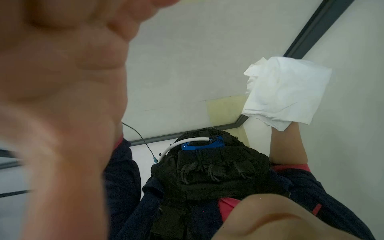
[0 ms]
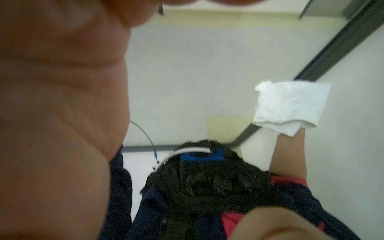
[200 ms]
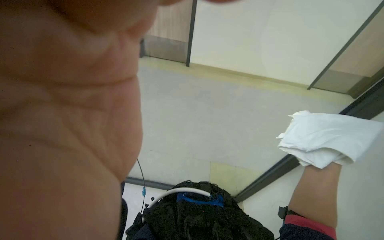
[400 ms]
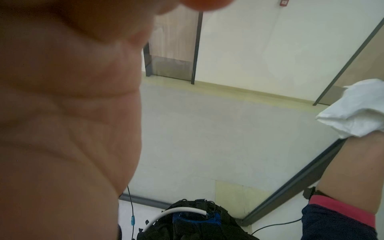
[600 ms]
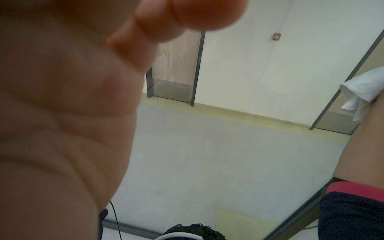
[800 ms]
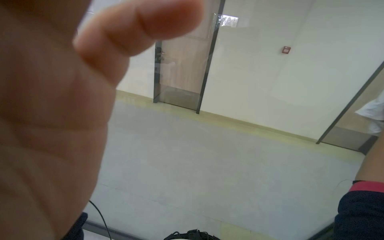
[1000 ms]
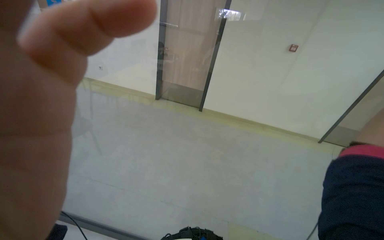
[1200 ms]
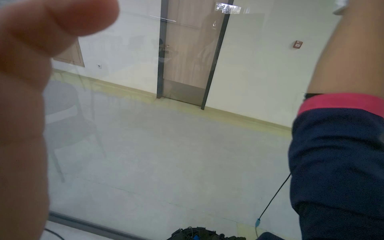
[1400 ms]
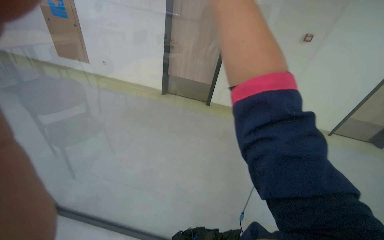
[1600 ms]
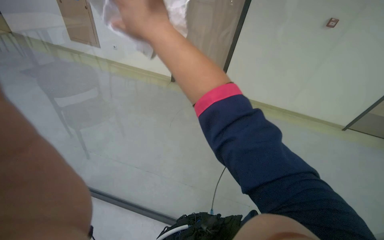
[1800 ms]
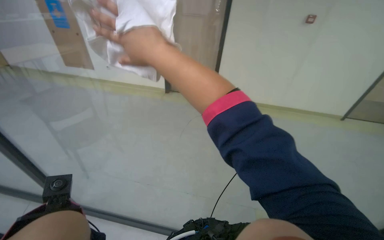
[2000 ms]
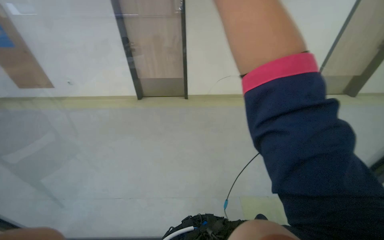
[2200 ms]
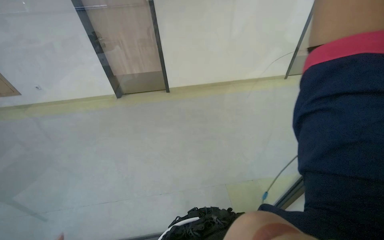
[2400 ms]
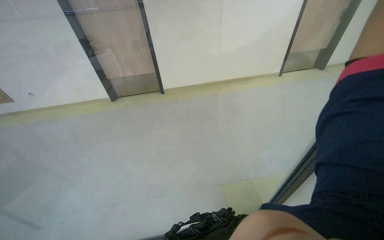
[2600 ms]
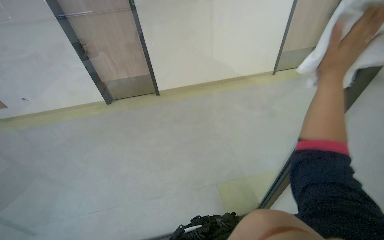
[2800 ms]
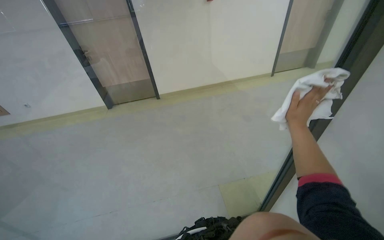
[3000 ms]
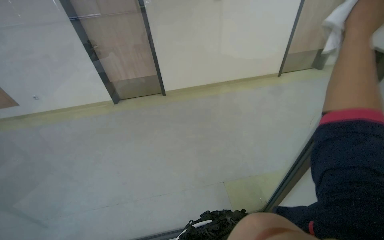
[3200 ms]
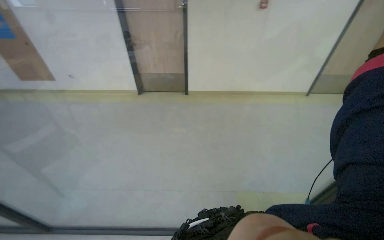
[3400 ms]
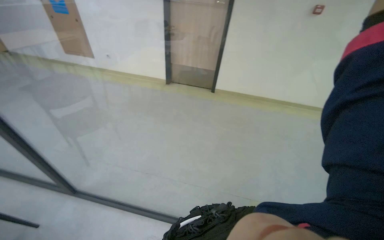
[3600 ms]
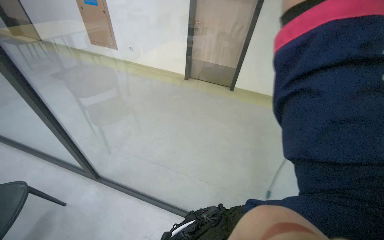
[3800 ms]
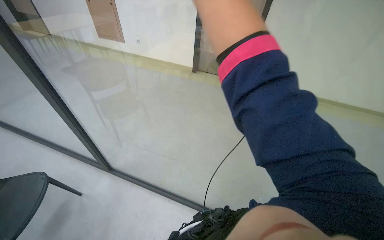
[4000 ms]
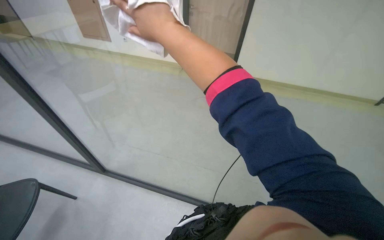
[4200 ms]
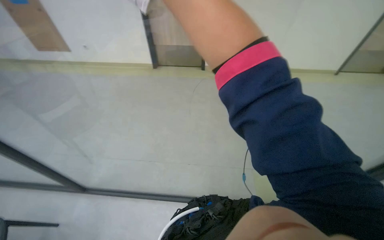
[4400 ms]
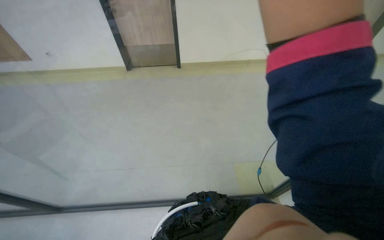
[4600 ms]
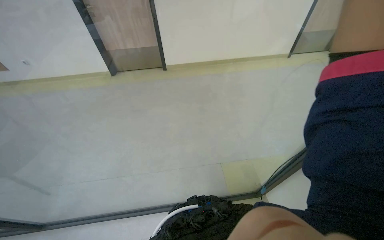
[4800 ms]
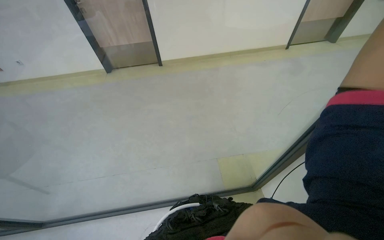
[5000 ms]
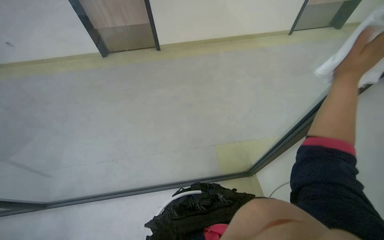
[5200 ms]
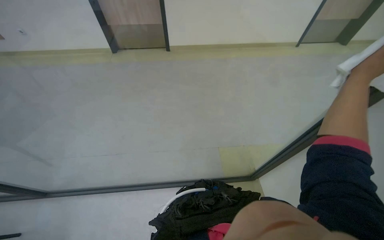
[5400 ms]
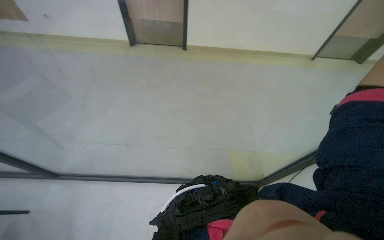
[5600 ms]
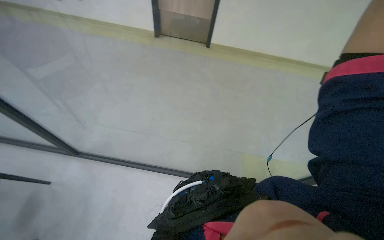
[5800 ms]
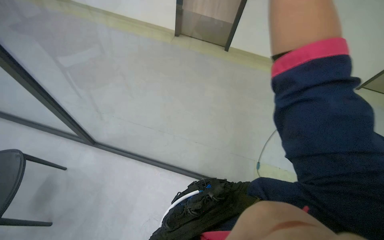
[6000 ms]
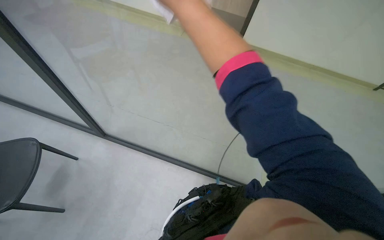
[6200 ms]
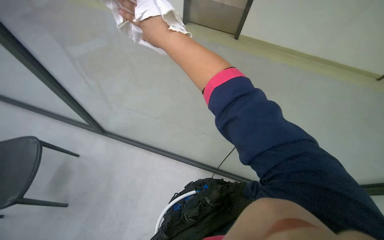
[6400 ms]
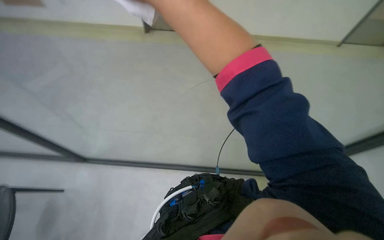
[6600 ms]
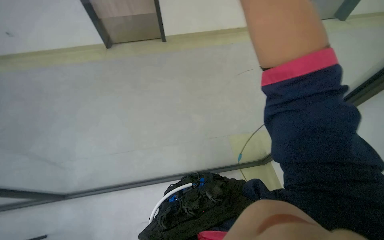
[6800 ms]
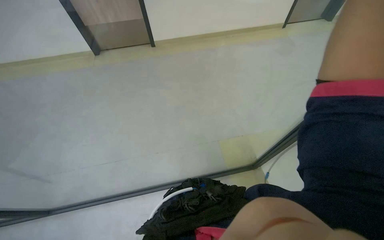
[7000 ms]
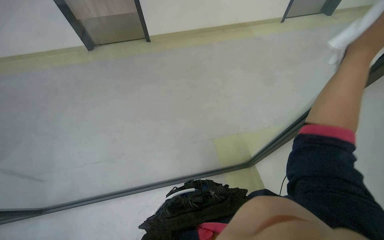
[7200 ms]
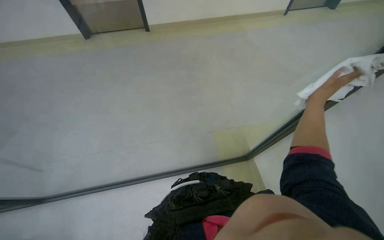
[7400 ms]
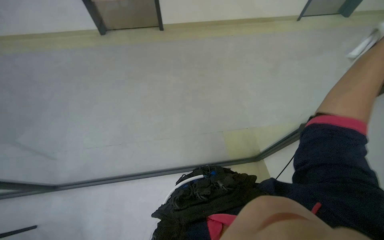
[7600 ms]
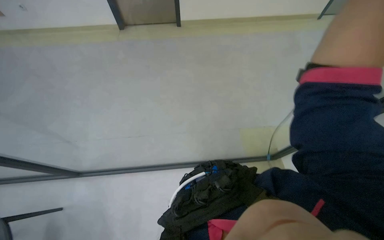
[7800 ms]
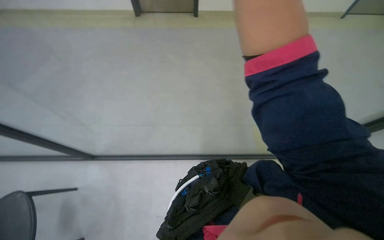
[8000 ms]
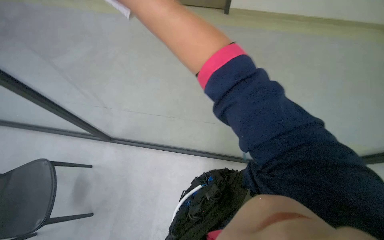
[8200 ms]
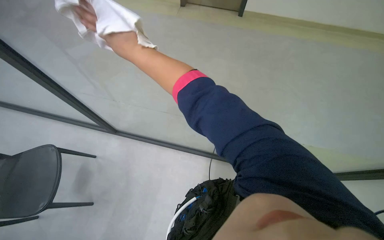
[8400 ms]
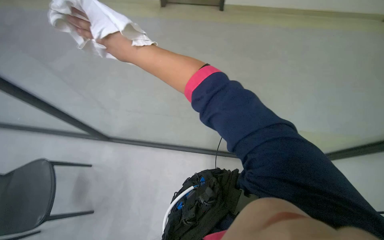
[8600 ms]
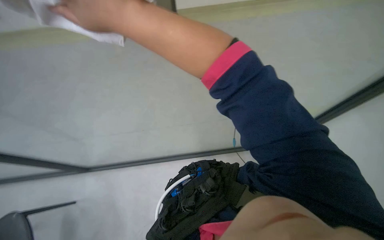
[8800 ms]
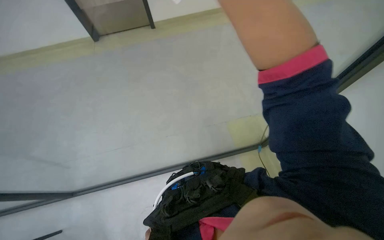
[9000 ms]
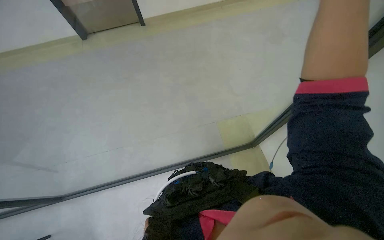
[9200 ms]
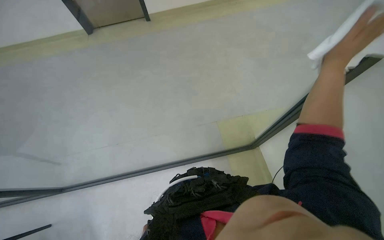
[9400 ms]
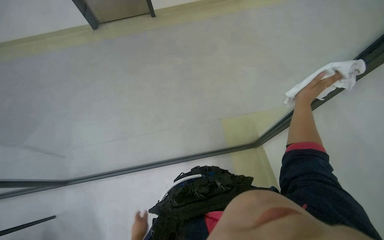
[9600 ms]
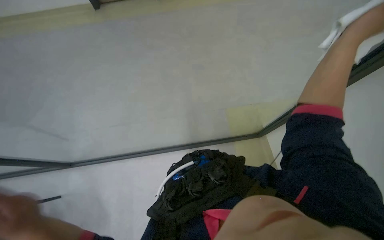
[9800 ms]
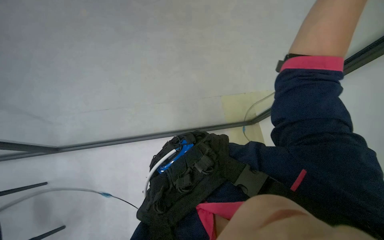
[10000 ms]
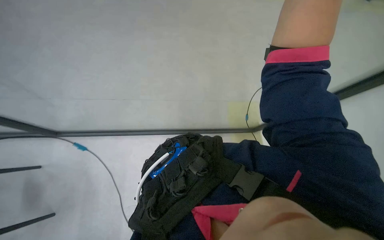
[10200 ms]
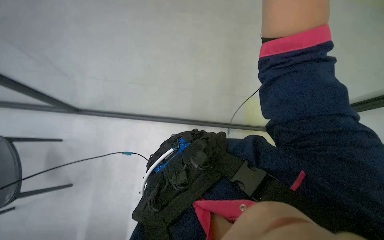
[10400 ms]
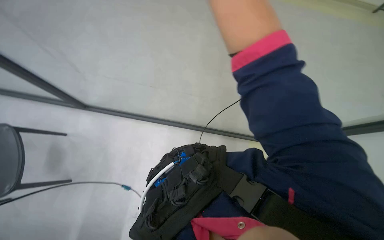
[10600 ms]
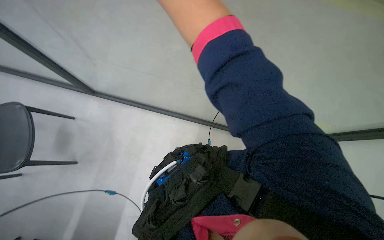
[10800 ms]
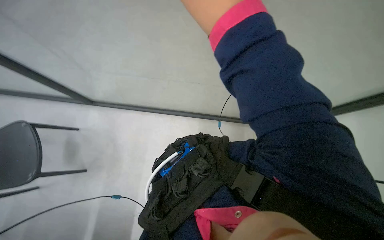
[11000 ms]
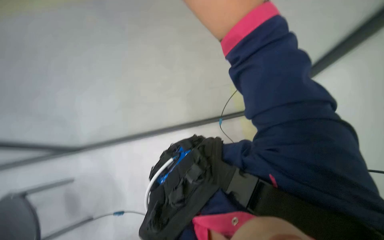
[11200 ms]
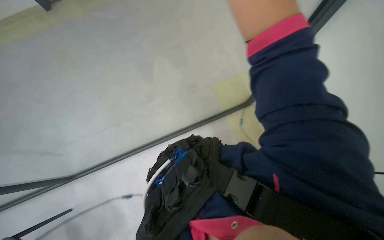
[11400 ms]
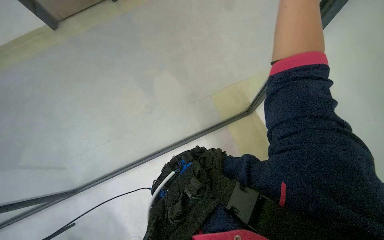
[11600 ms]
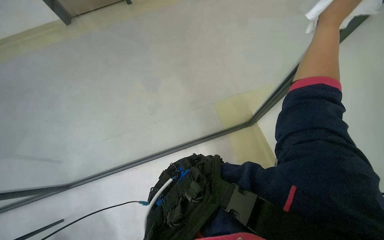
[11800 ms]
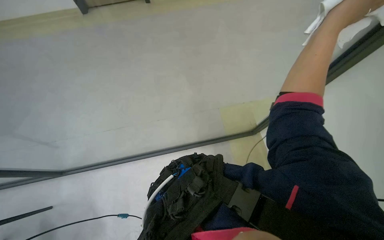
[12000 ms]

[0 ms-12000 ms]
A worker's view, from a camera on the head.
Job: wiping surfaces.
The whole recording: Cleaning glass partition. The worker prepares the cloth, moves chairs, and wipes the glass partition.
0 ms to 1600 ms: The view tips upward by roughly 35 degrees.
1600 ms to 3000 ms: The wearer looks some 30 degrees further to the right.
9000 ms to 10400 ms: The wearer looks about 30 degrees further downward.

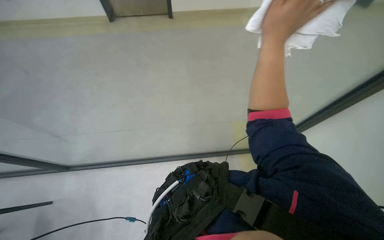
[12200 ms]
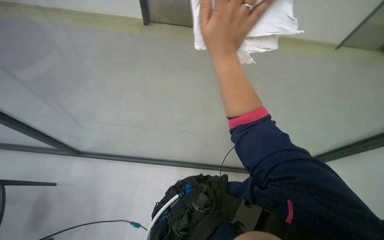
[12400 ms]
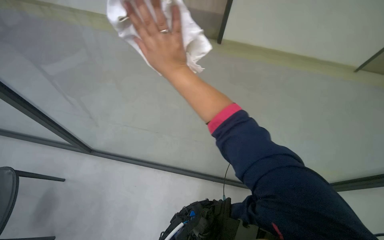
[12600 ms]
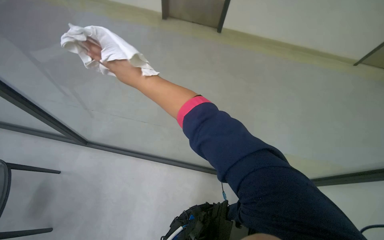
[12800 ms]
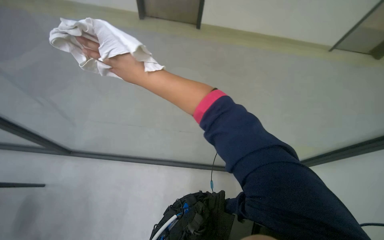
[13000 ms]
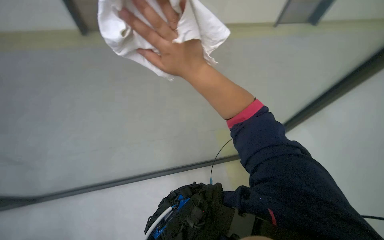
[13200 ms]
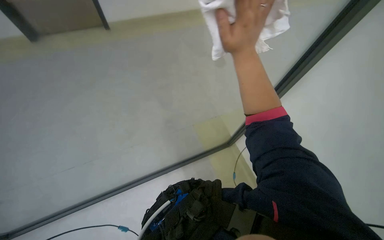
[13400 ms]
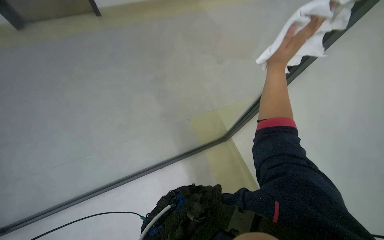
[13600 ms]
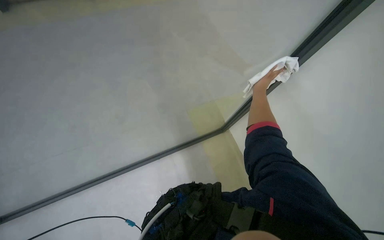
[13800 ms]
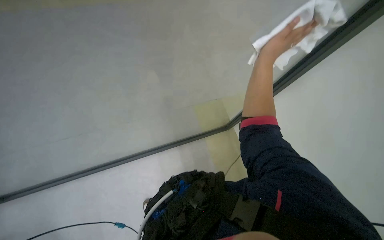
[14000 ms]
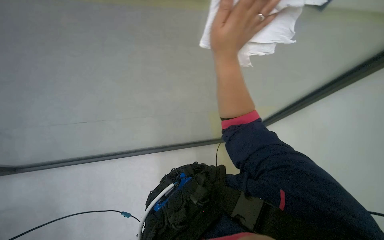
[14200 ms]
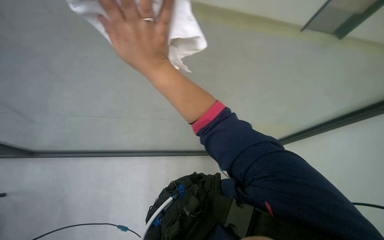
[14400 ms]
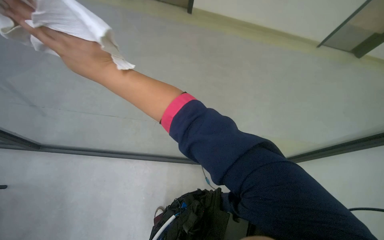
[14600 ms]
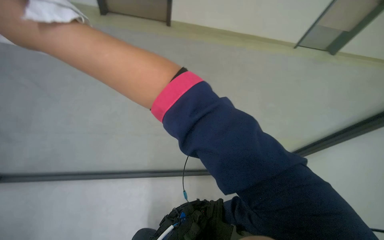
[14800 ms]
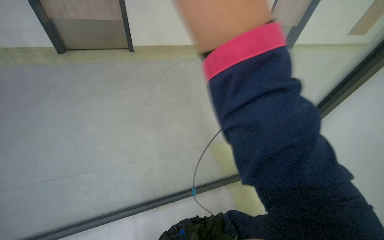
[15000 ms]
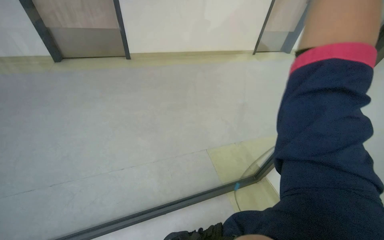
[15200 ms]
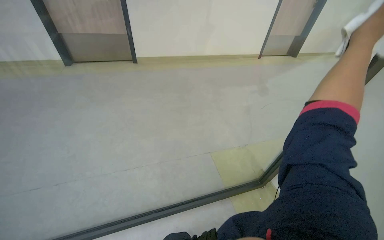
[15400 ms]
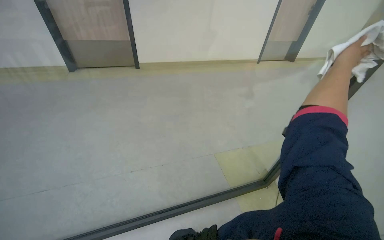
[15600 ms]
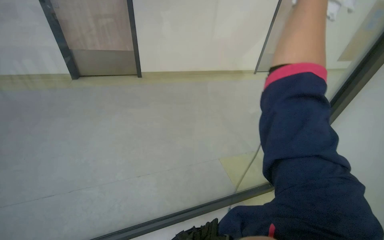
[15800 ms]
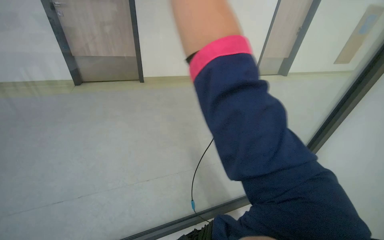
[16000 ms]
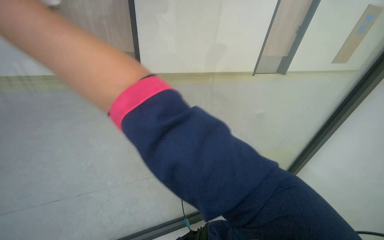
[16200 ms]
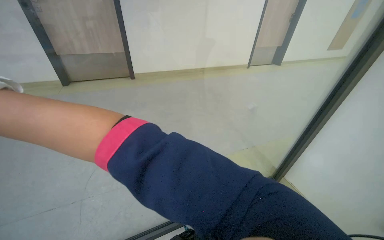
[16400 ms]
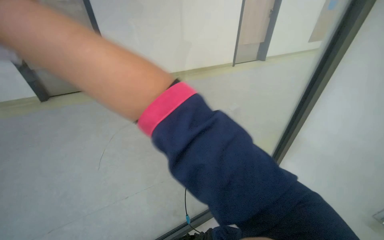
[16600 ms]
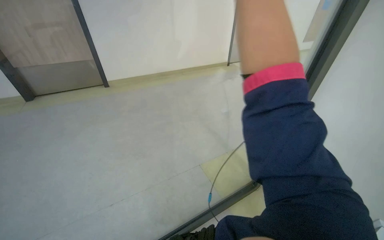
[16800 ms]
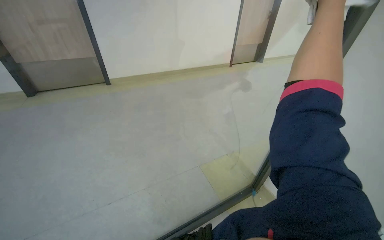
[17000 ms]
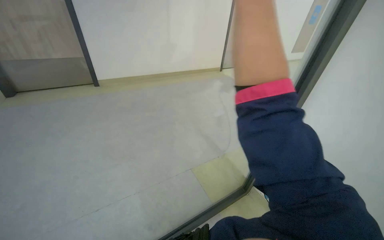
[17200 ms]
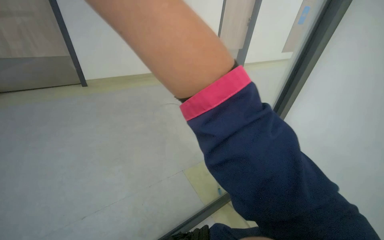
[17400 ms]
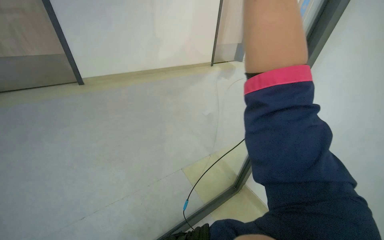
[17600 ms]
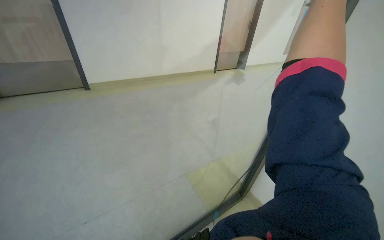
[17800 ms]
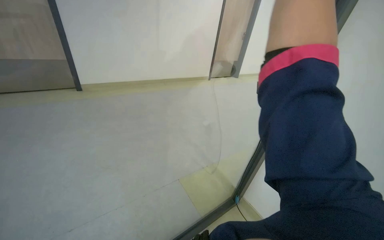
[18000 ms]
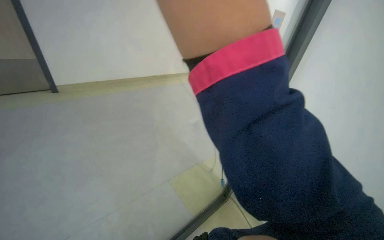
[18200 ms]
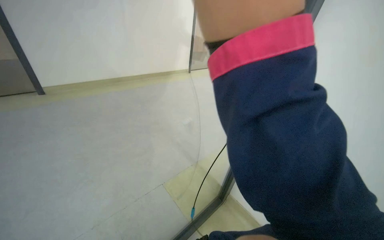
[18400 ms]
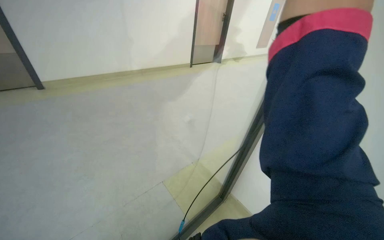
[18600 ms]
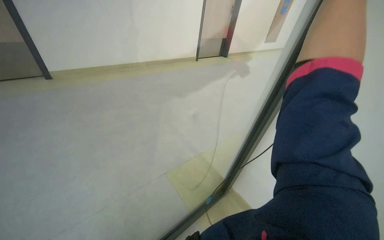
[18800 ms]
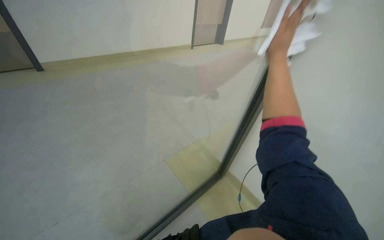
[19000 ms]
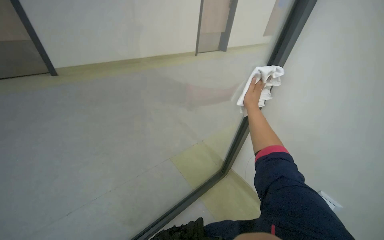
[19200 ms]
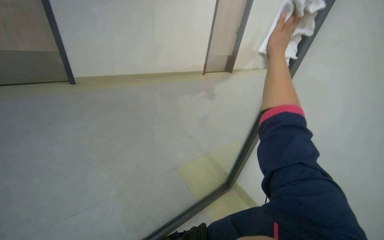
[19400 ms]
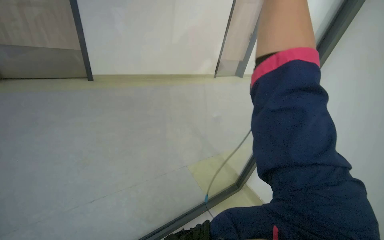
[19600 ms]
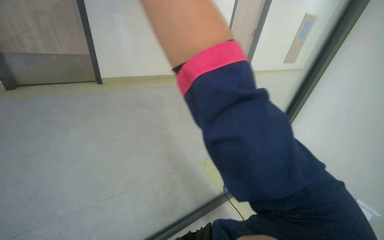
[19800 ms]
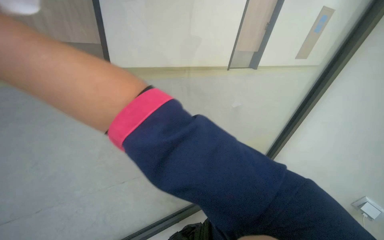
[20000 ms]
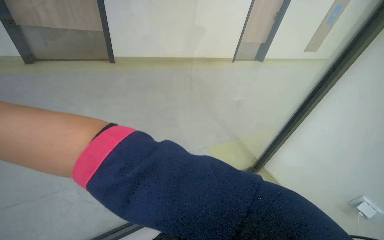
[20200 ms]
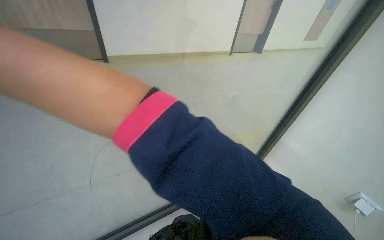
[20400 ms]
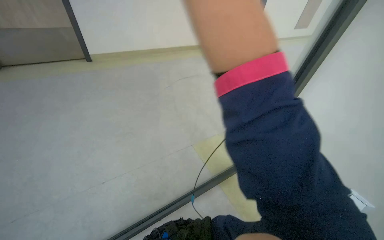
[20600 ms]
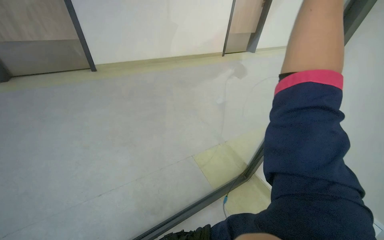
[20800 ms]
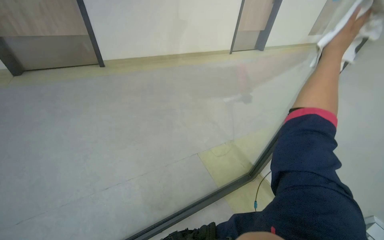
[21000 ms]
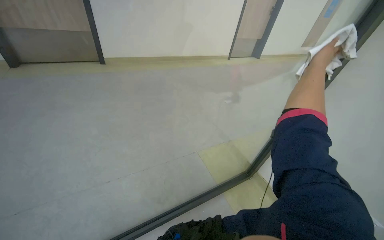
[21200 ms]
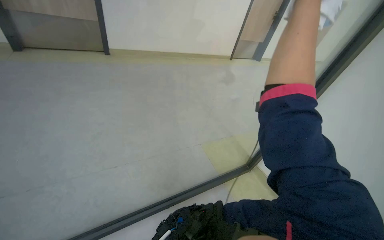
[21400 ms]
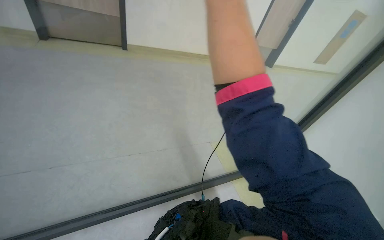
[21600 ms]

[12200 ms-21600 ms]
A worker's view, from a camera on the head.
Job: wiping surfaces.
The whole recording: Cleaning glass partition. The worker prepares the cloth, moves chairs, and wipes the glass partition.
12200 ms to 13800 ms: The camera is aimed about 20 degrees further to the right.
13800 ms to 15400 ms: The camera pitches upward, by roughly 15 degrees.
17000 ms to 18400 ms: The view pans to the right by about 20 degrees.
18400 ms to 20000 ms: The wearer looks approximately 15 degrees further to the left.
